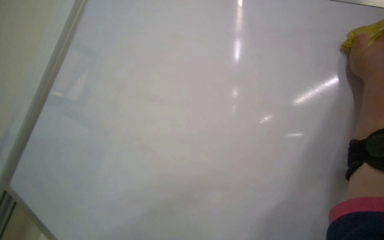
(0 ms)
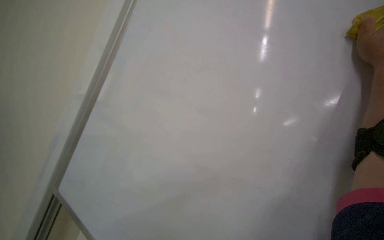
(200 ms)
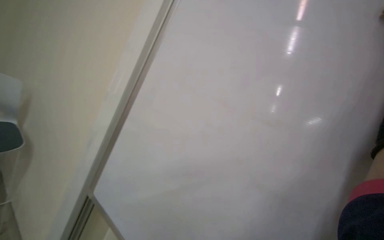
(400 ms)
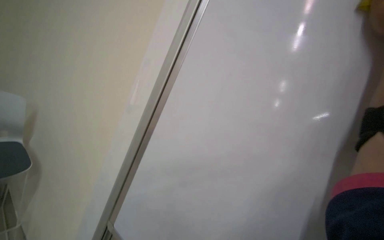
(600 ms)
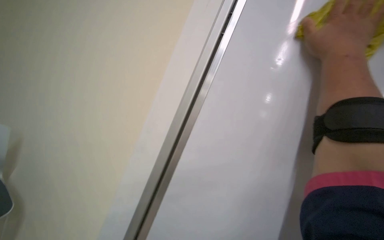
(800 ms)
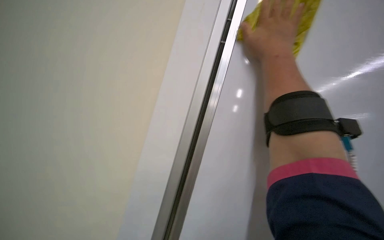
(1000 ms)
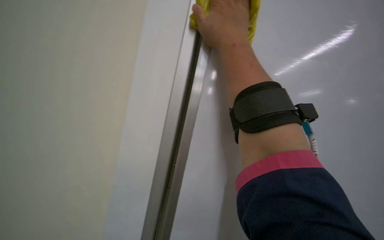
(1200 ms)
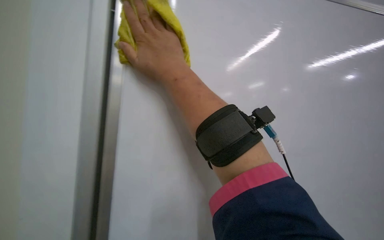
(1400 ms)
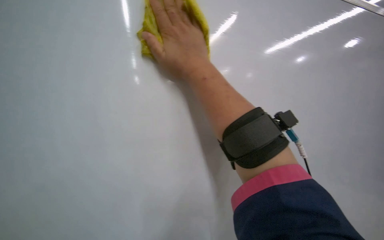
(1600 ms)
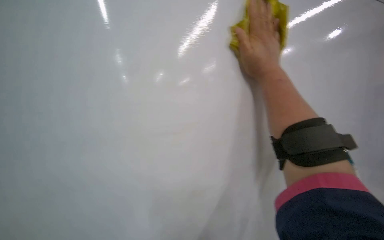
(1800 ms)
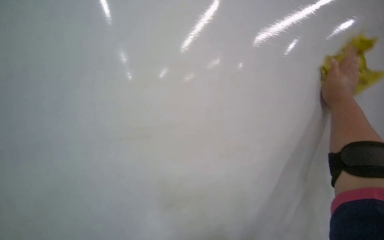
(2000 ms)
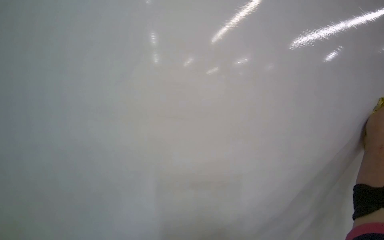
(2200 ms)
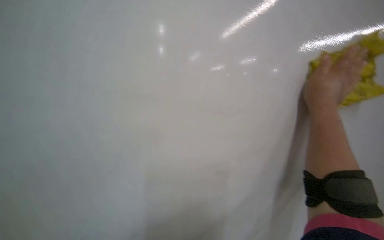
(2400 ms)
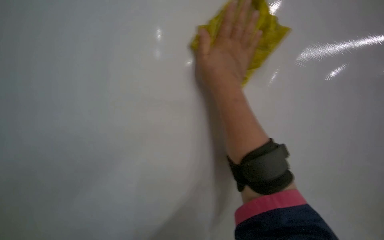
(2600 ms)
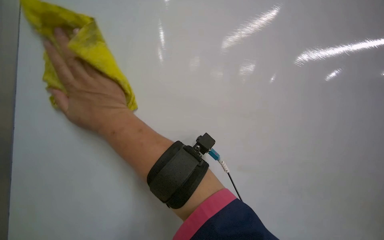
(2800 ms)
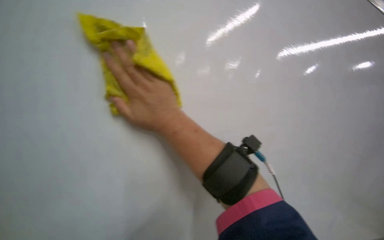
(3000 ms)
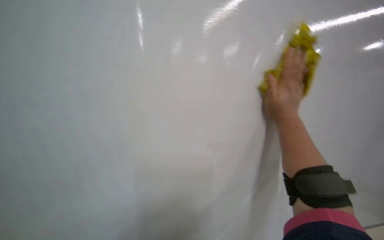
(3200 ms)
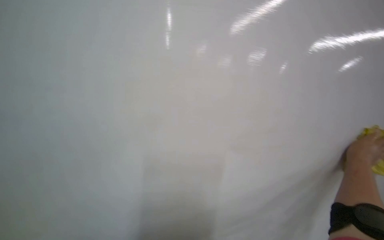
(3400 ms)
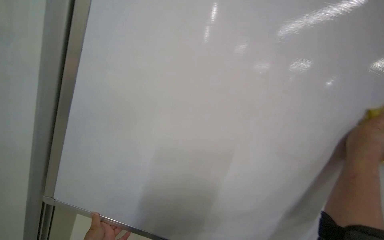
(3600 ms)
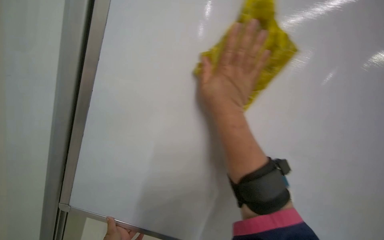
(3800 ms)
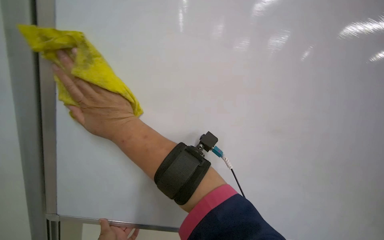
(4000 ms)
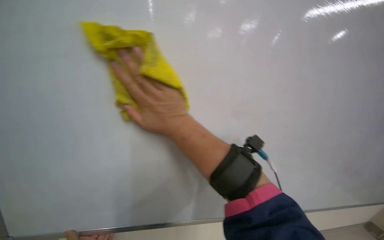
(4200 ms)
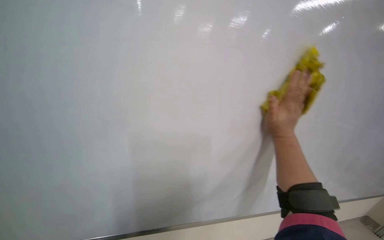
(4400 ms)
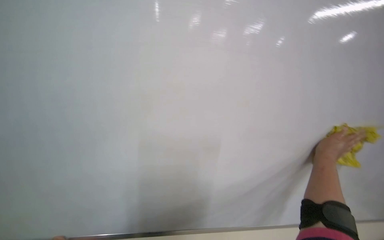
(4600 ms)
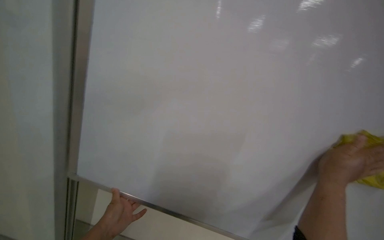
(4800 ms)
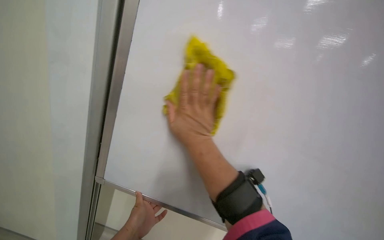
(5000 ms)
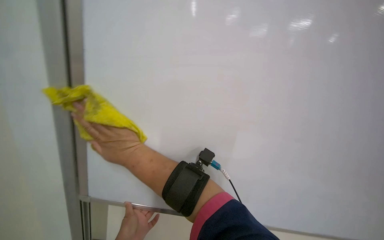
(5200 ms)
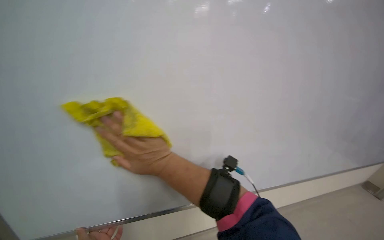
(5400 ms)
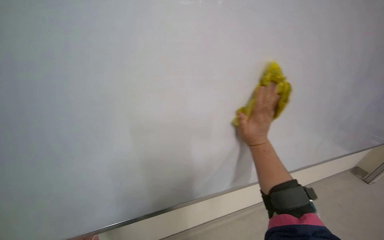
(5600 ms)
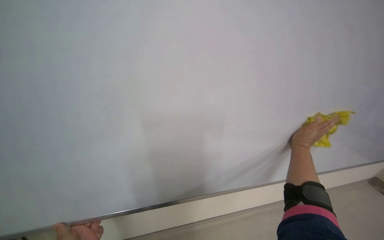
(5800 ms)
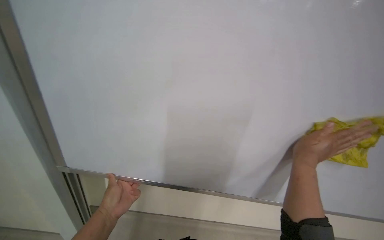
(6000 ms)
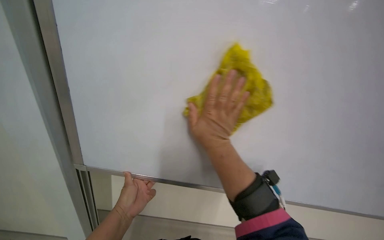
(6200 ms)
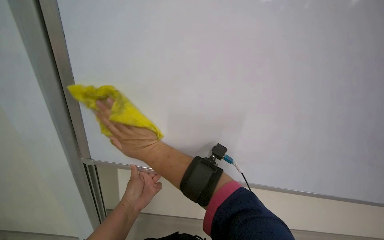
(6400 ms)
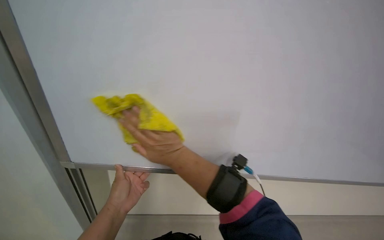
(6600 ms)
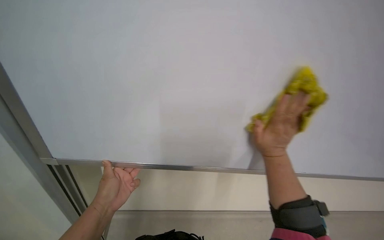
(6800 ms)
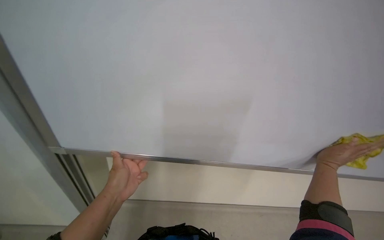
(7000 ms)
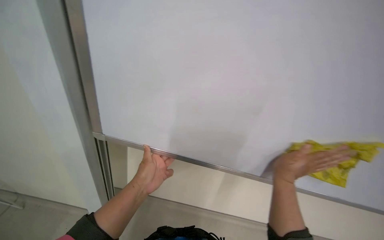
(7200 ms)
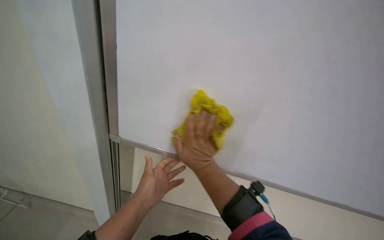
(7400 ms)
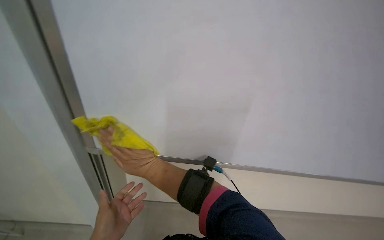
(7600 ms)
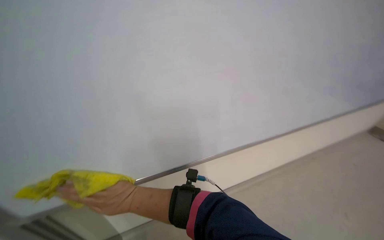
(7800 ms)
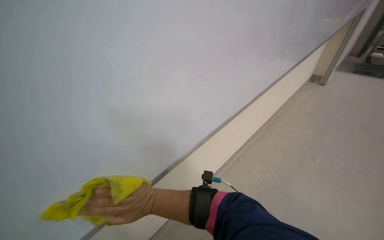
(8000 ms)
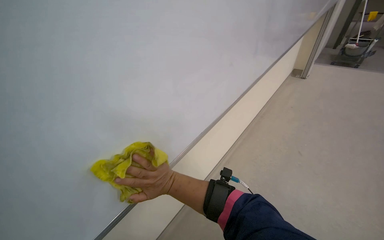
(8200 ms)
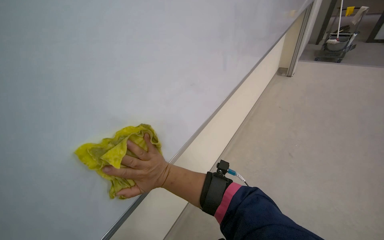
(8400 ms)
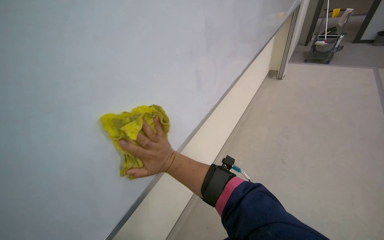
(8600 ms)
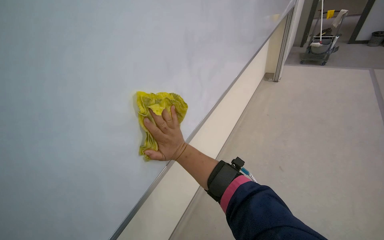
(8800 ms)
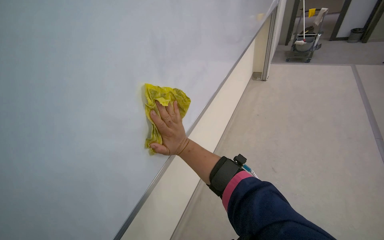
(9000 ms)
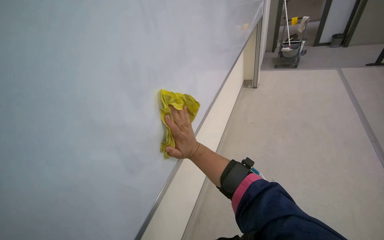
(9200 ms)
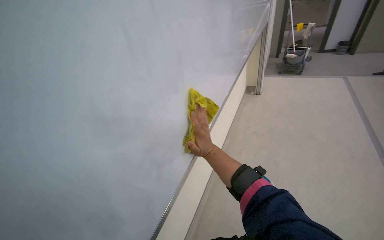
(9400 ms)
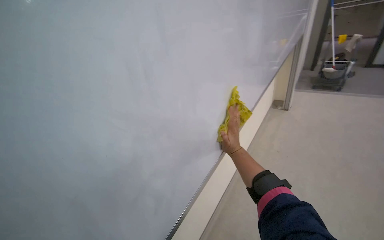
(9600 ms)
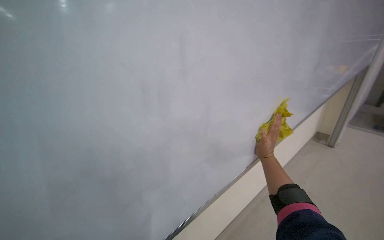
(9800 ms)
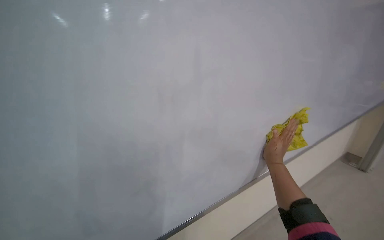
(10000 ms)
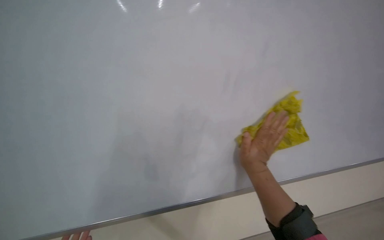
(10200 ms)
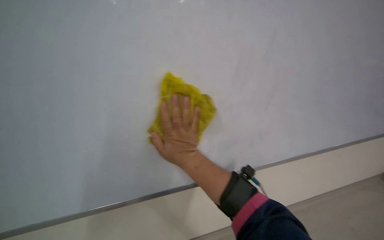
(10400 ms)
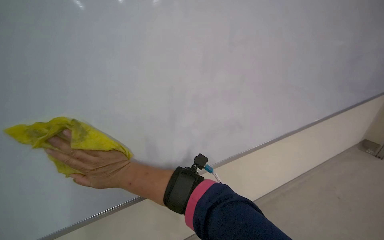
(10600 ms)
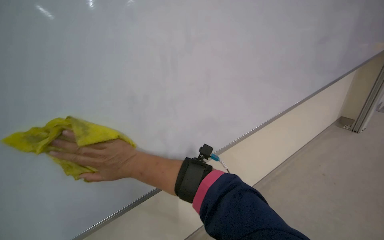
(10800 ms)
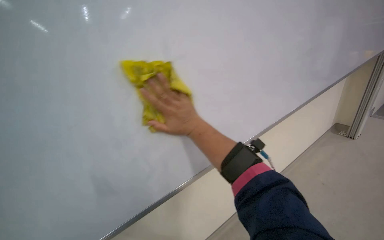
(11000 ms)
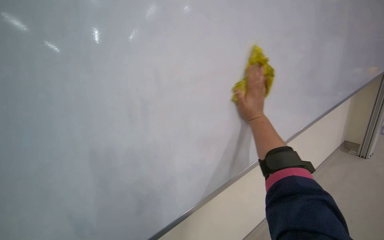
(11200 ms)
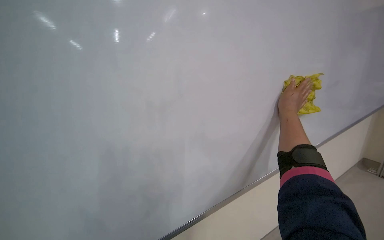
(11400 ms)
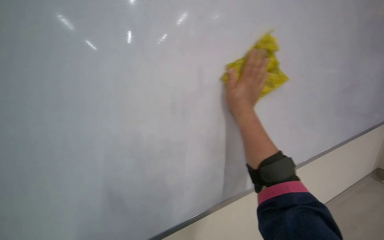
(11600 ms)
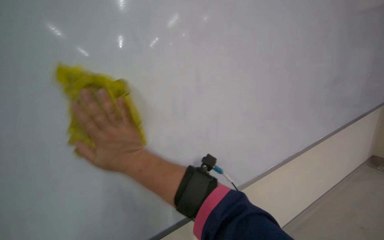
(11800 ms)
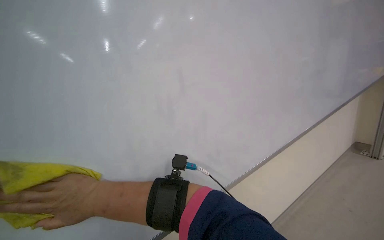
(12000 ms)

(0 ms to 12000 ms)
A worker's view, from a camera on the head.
Job: wiping surfaces.
The whole recording: Cleaning whiteboard. The worker prepares cleaning supplies and wipes the whiteboard with a cloth and cleaner.
0 ms - 1600 ms: The wearer's head swings roughly 25 degrees to the right.
1600 ms - 3000 ms: The camera sweeps to the left, by some 25 degrees. The scene turns approximately 40 degrees counterclockwise in the picture.
3000 ms - 4400 ms: The head turns to the left by some 20 degrees. The right hand swings left and right, roughly 60 cm each way, with 2 reversals.
4400 ms - 6000 ms: The view swings about 15 degrees to the left.
7600 ms - 9000 ms: The wearer's head swings roughly 45 degrees to the right.
9000 ms - 10400 ms: The camera is aimed approximately 35 degrees further to the left.

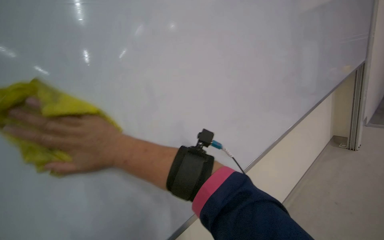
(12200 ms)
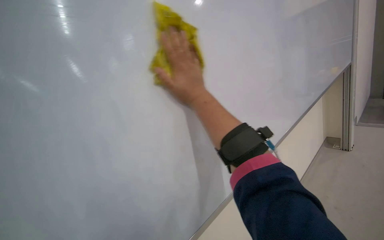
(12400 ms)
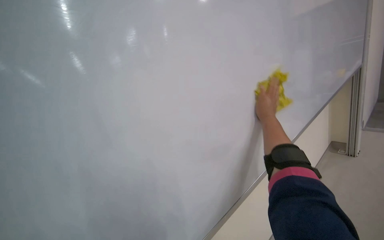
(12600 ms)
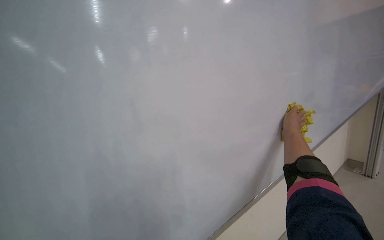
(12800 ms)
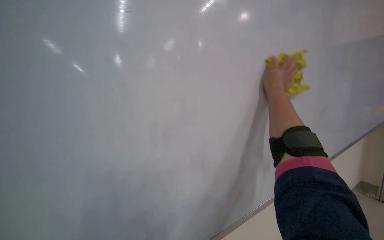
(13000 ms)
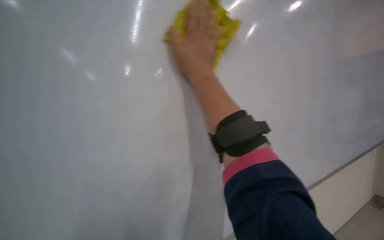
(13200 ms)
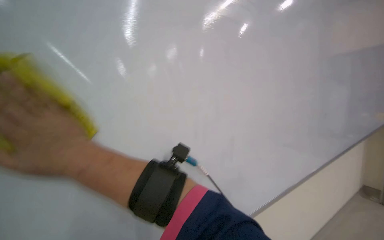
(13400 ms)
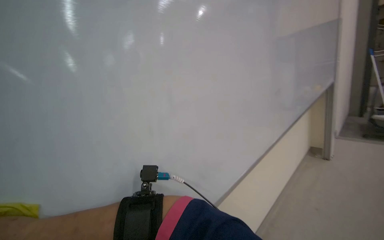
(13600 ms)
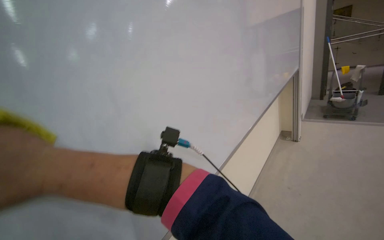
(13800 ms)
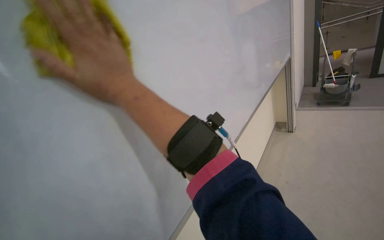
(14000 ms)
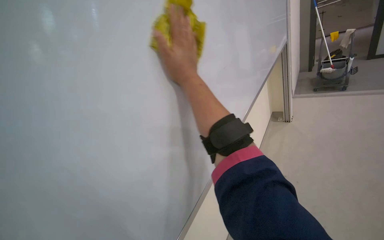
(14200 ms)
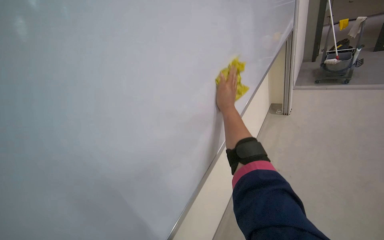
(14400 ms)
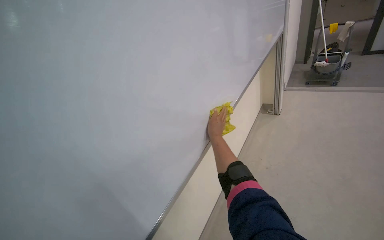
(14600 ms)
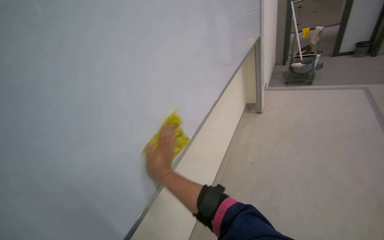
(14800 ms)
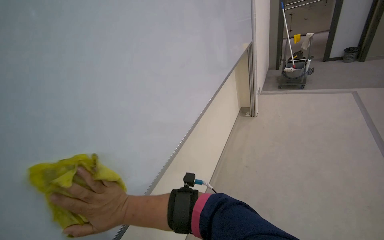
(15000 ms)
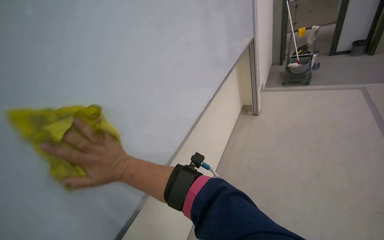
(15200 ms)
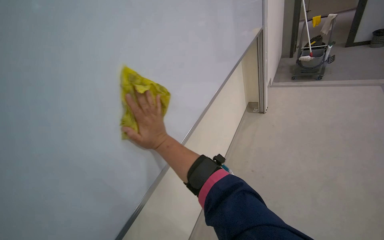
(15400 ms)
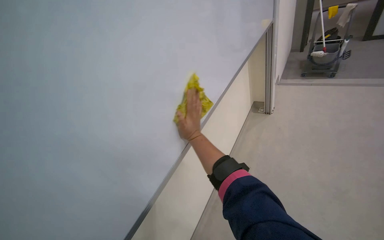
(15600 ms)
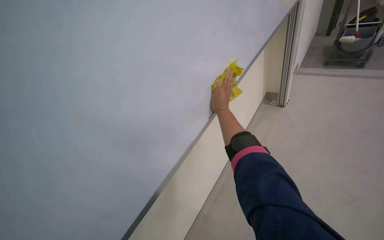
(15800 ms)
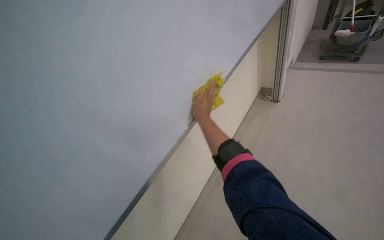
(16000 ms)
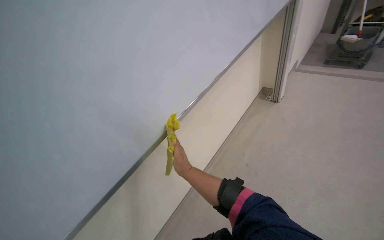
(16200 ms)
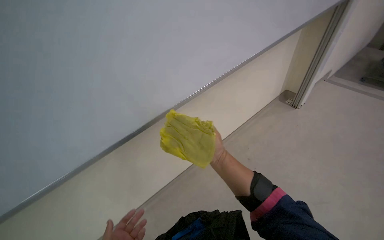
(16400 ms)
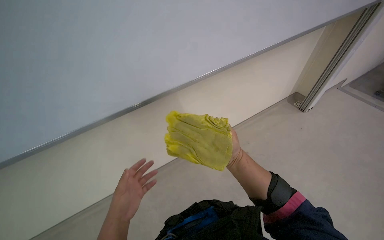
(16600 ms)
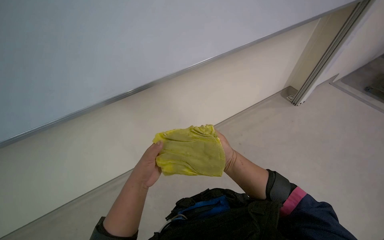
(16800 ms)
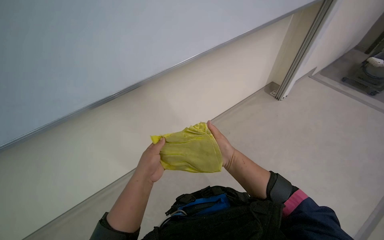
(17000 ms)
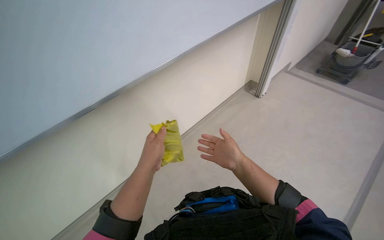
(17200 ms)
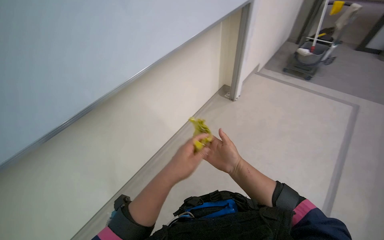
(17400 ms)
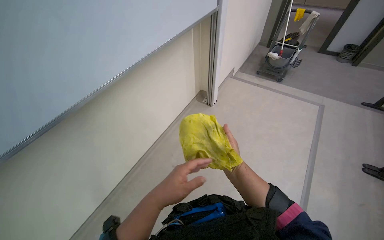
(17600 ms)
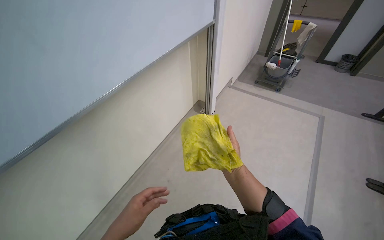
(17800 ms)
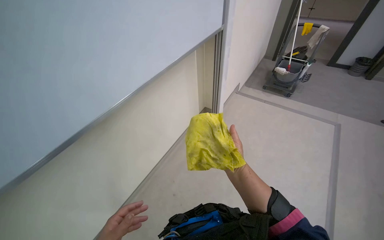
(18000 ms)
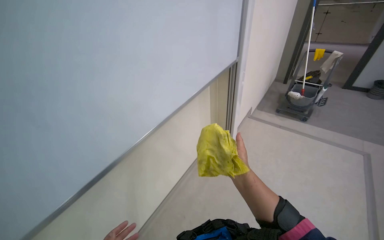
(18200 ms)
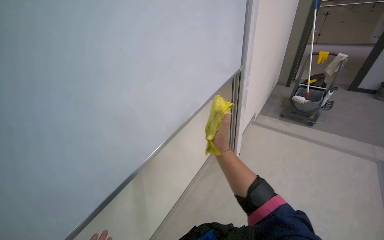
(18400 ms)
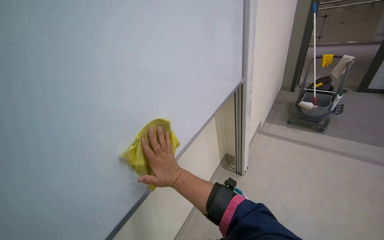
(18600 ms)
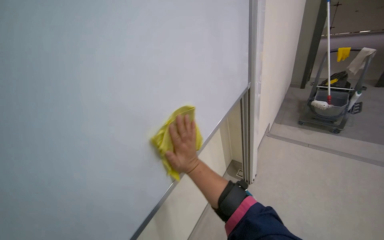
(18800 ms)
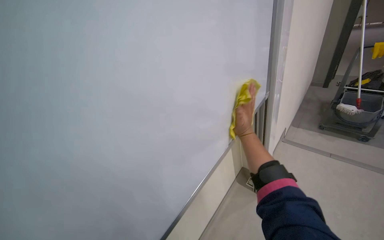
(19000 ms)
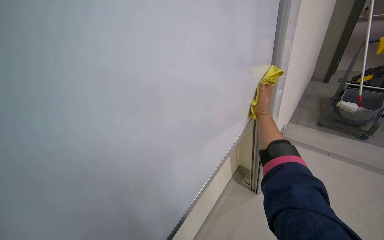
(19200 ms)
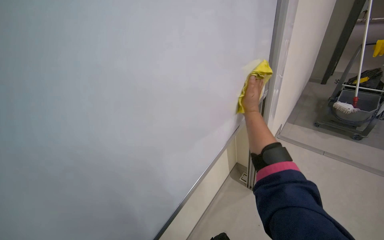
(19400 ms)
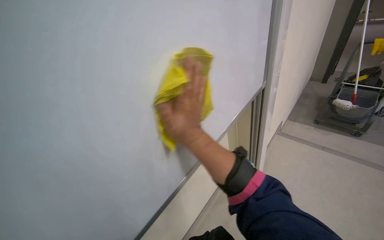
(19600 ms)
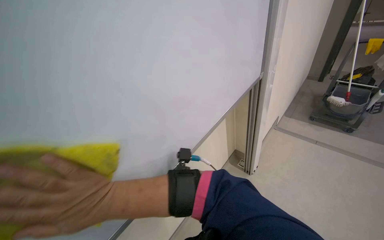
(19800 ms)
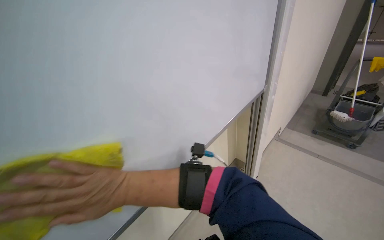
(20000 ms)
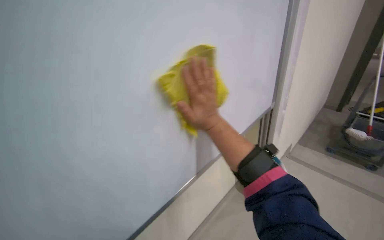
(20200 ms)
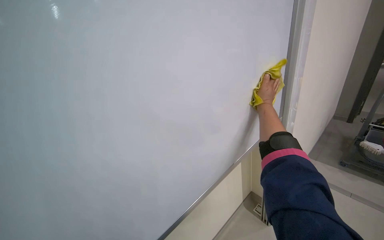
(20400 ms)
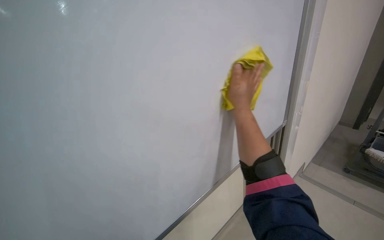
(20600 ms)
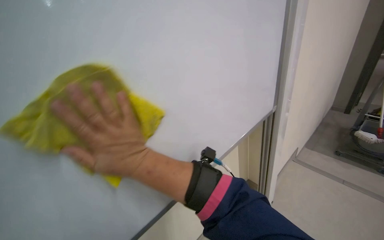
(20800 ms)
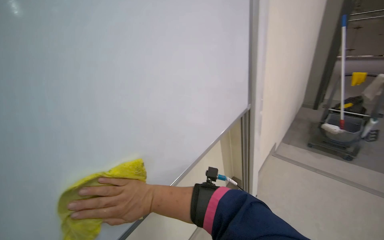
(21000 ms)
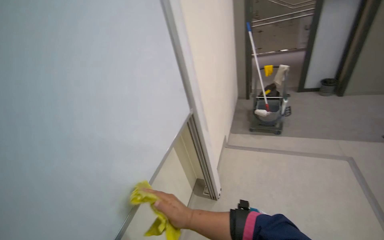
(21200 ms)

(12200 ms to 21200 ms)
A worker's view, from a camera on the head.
Job: wiping surfaces.
The whole recording: Cleaning whiteboard. The worker prepares cleaning supplies and wipes the whiteboard with a cloth and cleaner.
12200 ms - 13800 ms: The camera pitches upward, by approximately 20 degrees. The scene rotates counterclockwise by about 45 degrees.
13800 ms - 15200 ms: The wearer moves roughly 50 cm.
15200 ms - 16600 ms: The wearer looks roughly 25 degrees further downward. Everything in view rotates some 30 degrees clockwise.
16600 ms - 18200 ms: The camera is carried some 50 cm. The camera pitches downward, by approximately 15 degrees.
19800 ms - 21200 ms: The head rotates approximately 20 degrees to the right.
